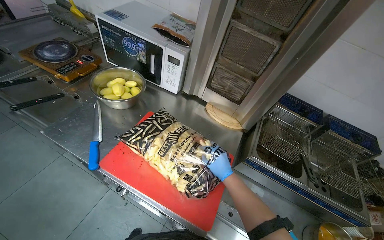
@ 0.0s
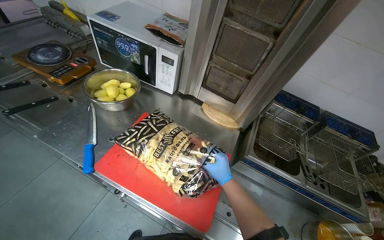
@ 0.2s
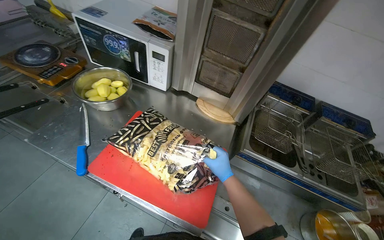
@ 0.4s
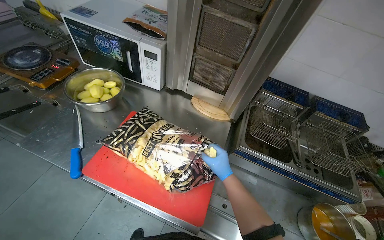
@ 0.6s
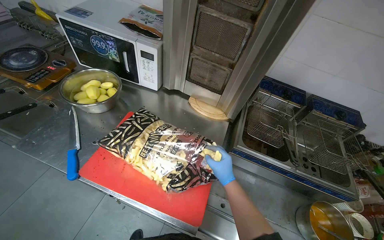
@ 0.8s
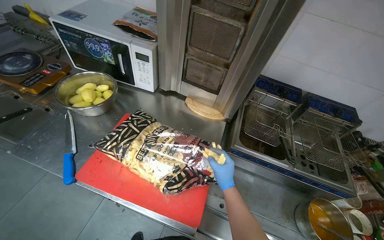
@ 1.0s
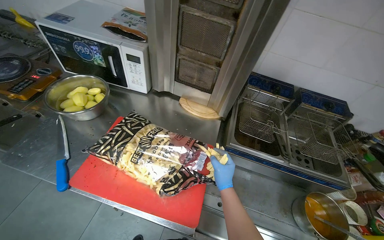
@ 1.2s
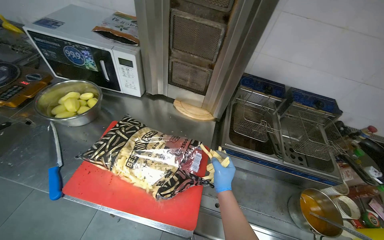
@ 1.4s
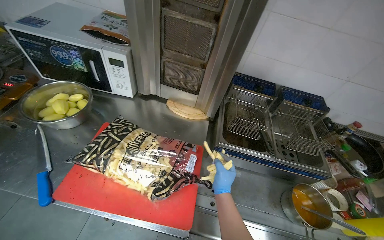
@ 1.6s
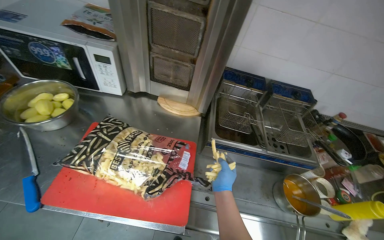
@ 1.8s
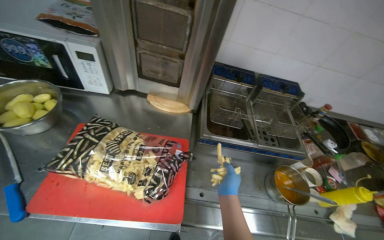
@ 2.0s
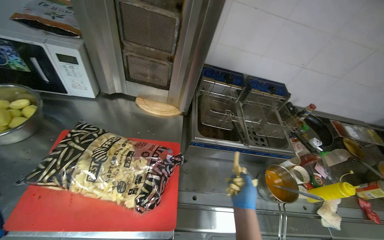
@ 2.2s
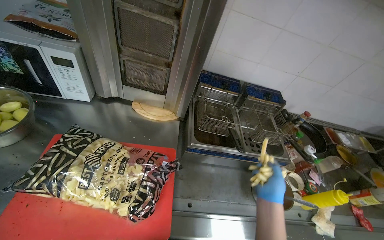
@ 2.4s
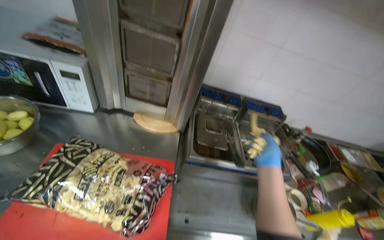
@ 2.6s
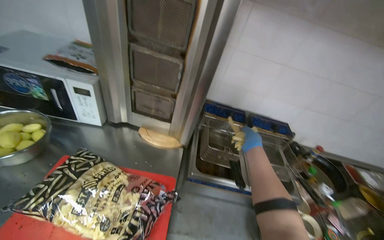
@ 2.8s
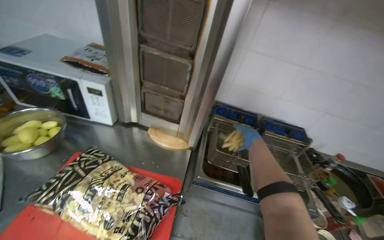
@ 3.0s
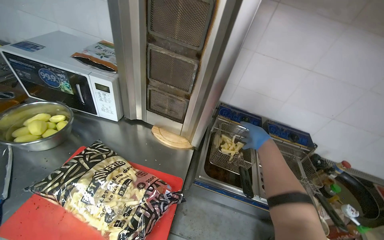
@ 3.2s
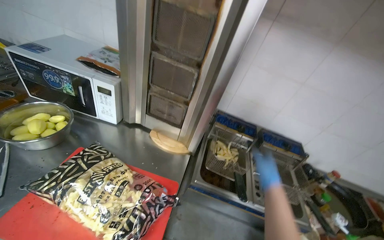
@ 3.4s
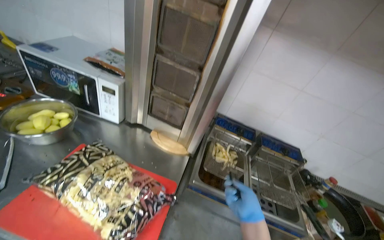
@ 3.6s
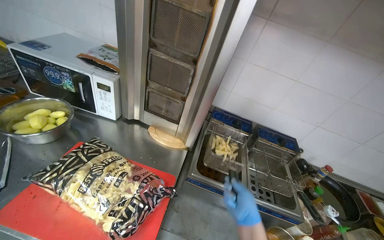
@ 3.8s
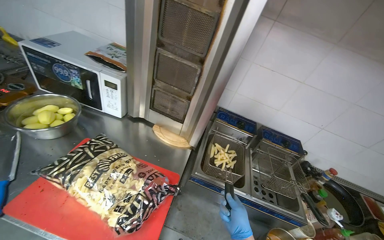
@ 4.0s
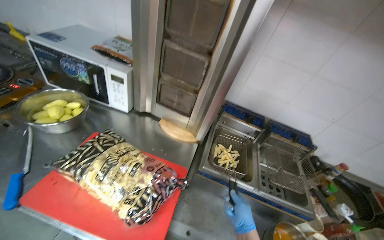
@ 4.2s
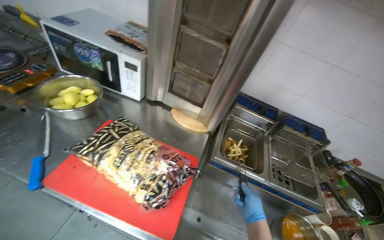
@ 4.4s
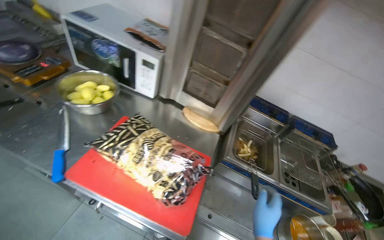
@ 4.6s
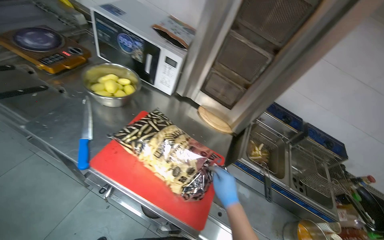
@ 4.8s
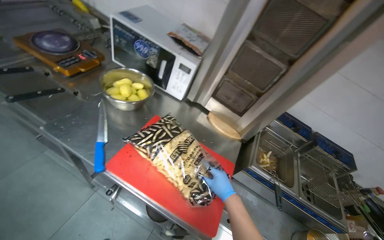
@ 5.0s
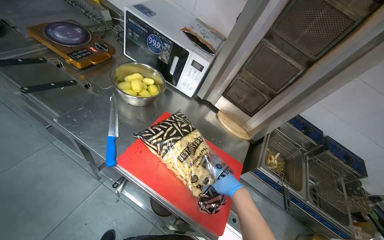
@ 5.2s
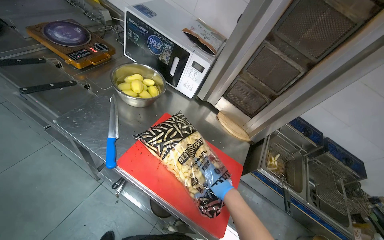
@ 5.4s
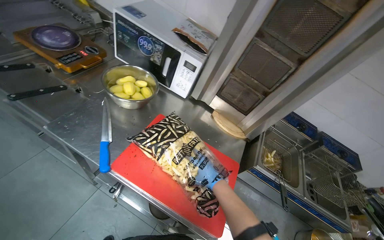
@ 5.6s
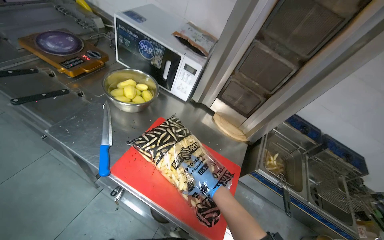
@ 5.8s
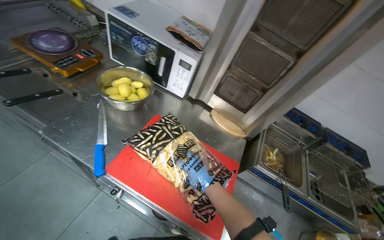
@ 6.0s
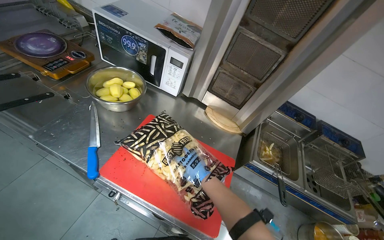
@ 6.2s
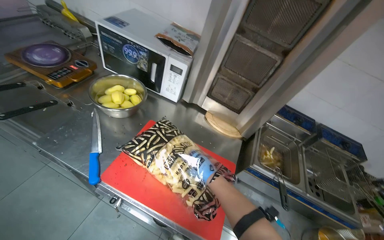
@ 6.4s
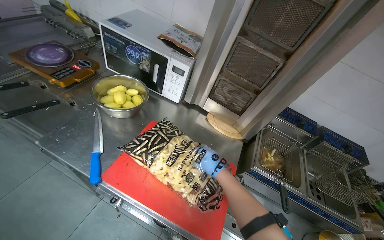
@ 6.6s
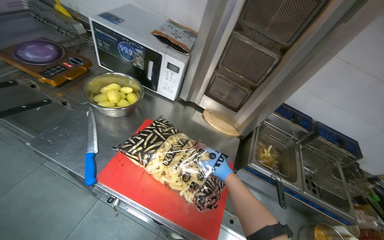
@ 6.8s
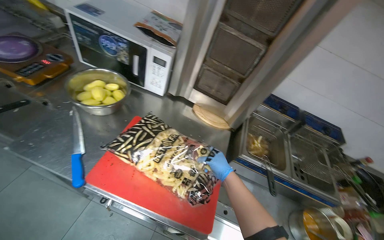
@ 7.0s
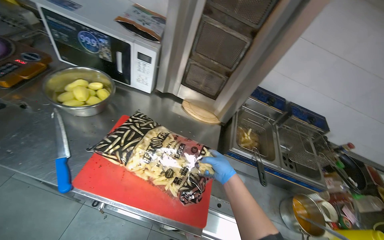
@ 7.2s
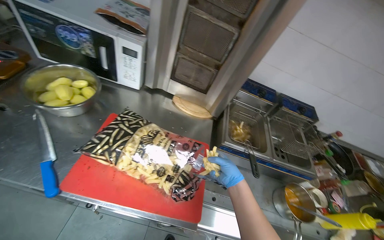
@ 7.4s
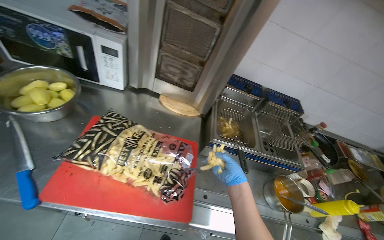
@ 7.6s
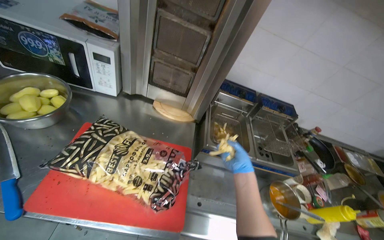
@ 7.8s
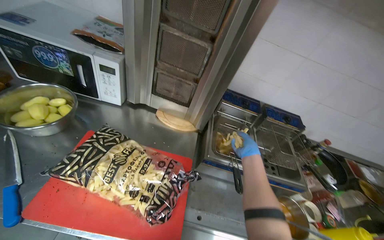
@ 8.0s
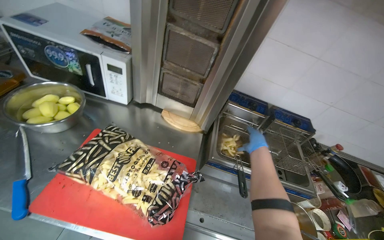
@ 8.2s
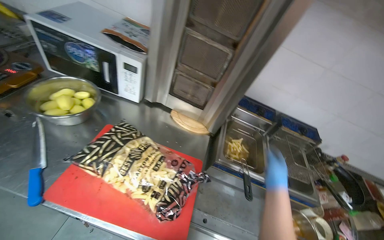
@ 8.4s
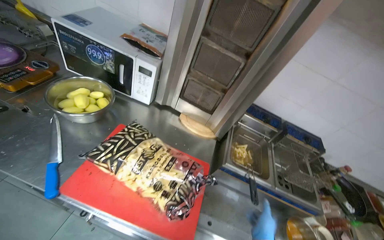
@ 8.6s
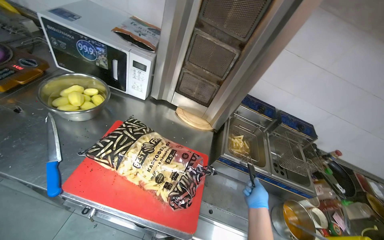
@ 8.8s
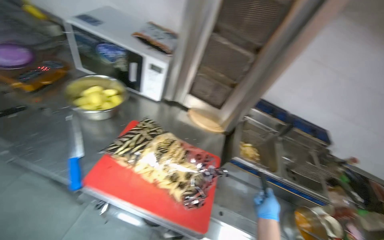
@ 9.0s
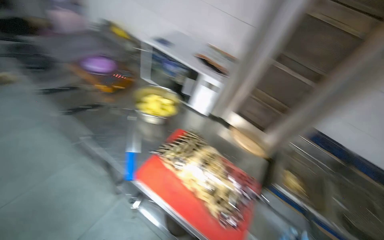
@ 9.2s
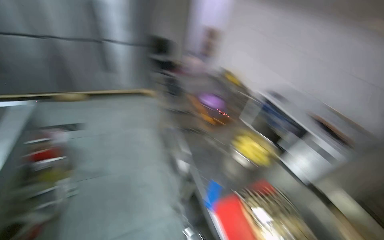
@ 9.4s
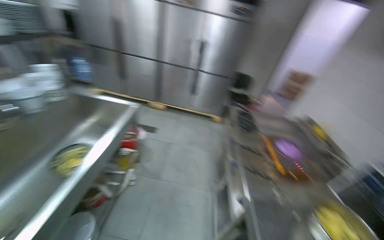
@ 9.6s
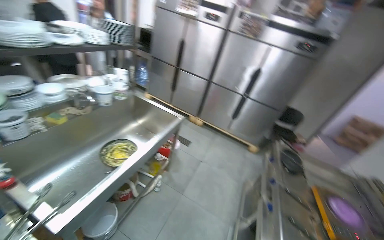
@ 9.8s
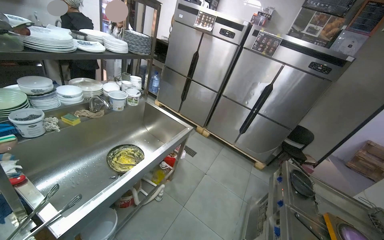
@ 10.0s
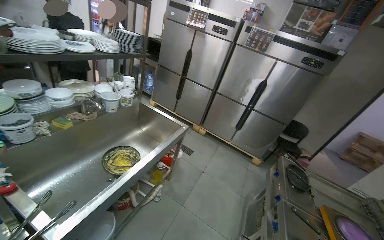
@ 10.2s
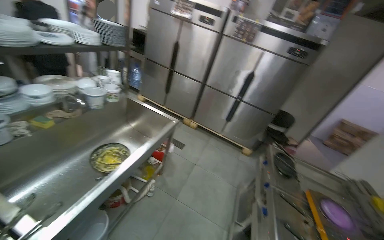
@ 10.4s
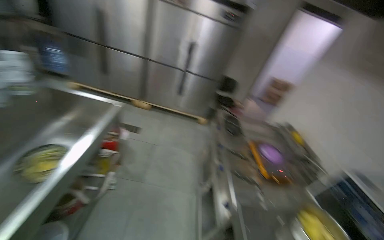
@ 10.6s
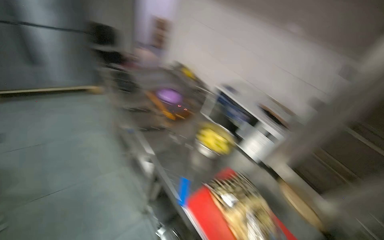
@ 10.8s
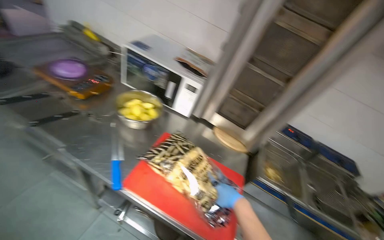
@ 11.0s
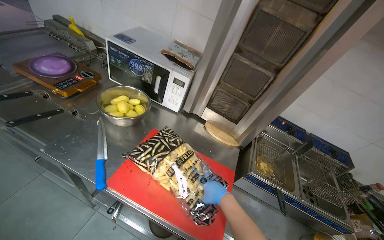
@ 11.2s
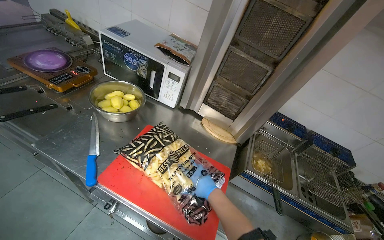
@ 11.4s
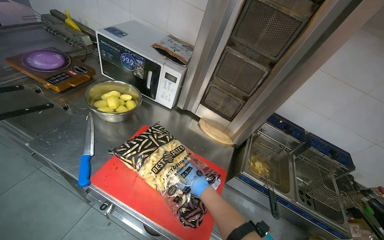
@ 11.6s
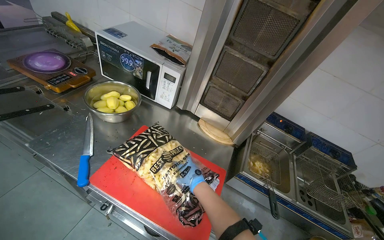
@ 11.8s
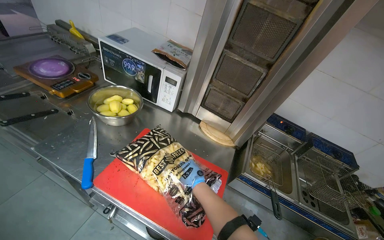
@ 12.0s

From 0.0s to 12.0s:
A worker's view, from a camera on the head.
Job: cooking food.
The whole recording: Loading fries into deep fryer. The worker takes frozen fries from a bag and places them into a deep fryer.
From 0.0s to 1.6s: The right hand goes some 10 cm down the picture.
From 1.6s to 3.0s: The right hand travels up the picture and to the right by about 40 cm.
From 3.0s to 4.4s: The right hand travels down the picture and nearer to the camera by approximately 30 cm.
From 4.4s to 6.0s: The right hand moves to the left and up the picture, some 40 cm.
From 6.0s to 7.6s: The head turns to the right by some 20 degrees. The right hand heads to the right, covering about 25 cm.
From 9.0s to 10.4s: The head travels some 40 cm. The head turns to the left by approximately 95 degrees. The view tips upward by some 35 degrees.
From 10.4s to 12.0s: The wearer moves roughly 50 cm. The wearer's head swings roughly 85 degrees to the right. The view tilts approximately 40 degrees downward.

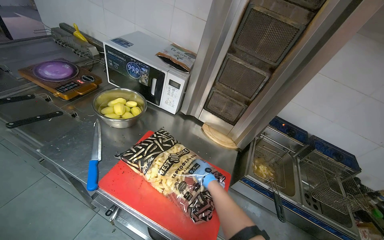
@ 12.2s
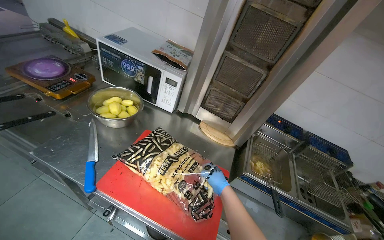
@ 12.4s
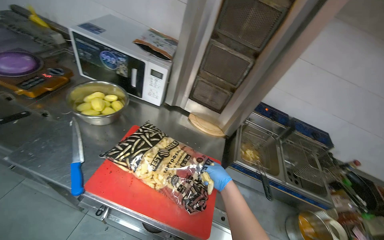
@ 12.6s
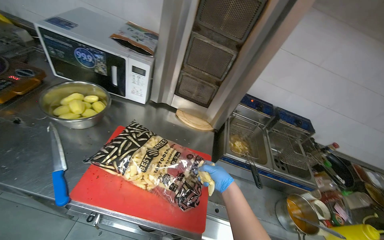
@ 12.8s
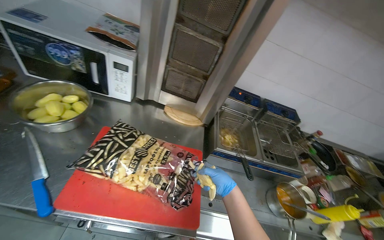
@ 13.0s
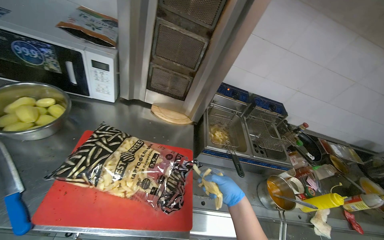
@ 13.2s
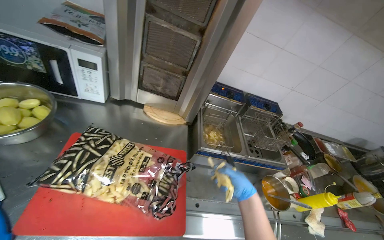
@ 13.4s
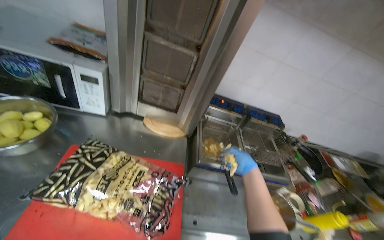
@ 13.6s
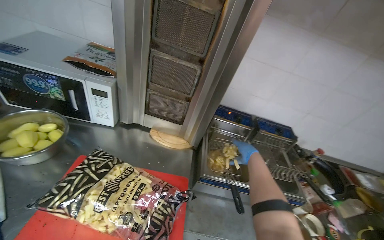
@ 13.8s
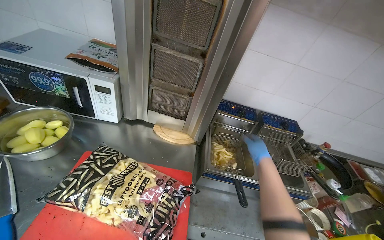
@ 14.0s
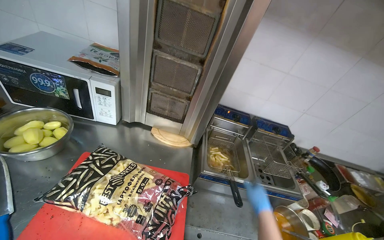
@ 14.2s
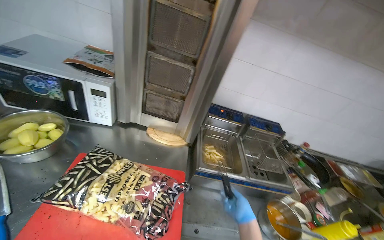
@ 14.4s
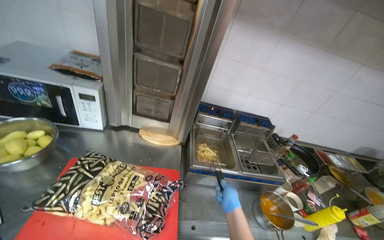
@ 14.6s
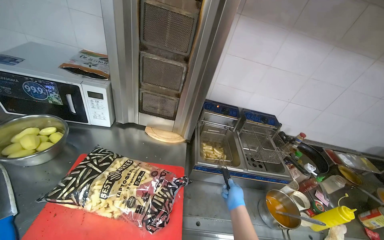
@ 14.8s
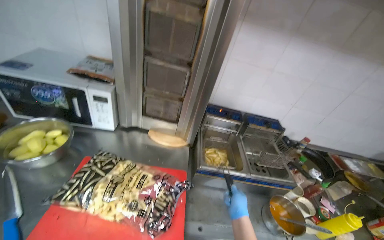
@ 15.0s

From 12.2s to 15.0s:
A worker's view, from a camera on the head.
Job: cooking food.
The whole recording: Loading fries into deep fryer. The worker takes frozen fries from a bag and places them into a deep fryer.
From 12.2s to 13.6s: The wearer's head swings roughly 20 degrees to the right. The right hand is displaced to the right by approximately 30 cm.
From 13.6s to 15.0s: The right hand moves down the picture, approximately 15 cm.

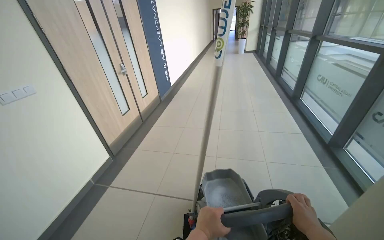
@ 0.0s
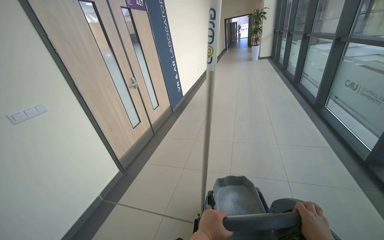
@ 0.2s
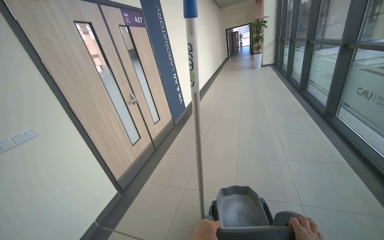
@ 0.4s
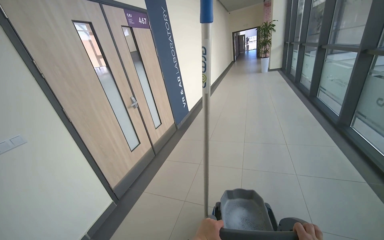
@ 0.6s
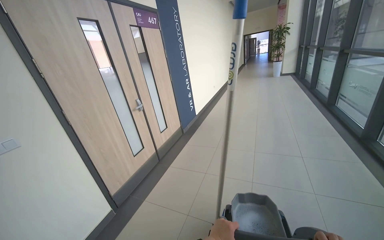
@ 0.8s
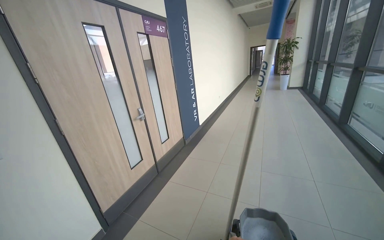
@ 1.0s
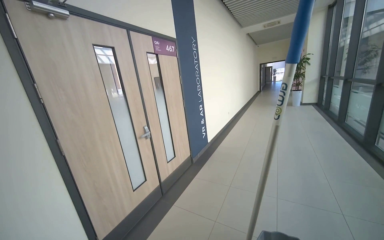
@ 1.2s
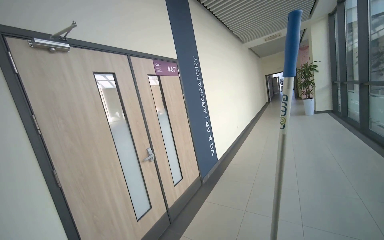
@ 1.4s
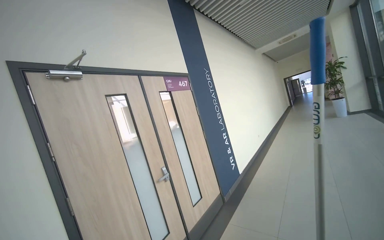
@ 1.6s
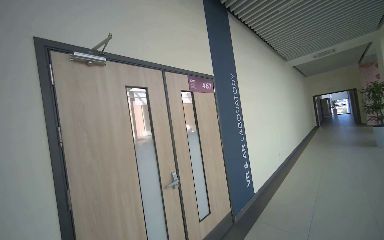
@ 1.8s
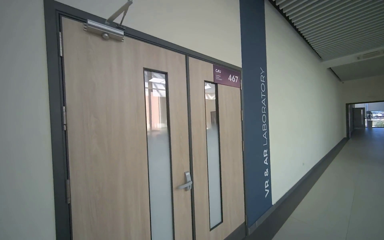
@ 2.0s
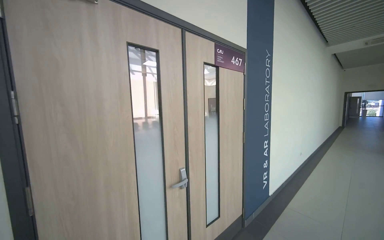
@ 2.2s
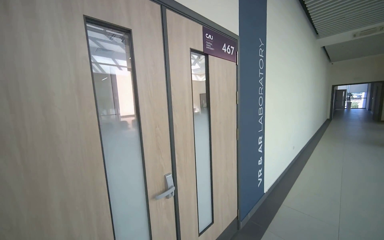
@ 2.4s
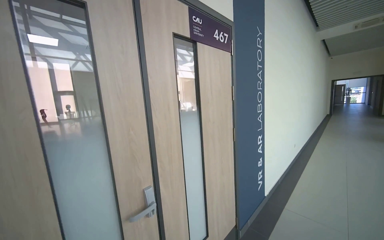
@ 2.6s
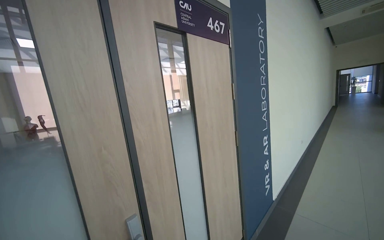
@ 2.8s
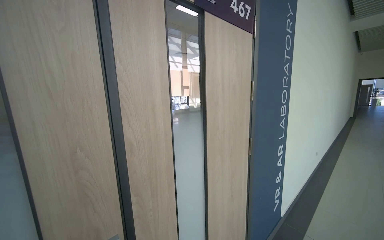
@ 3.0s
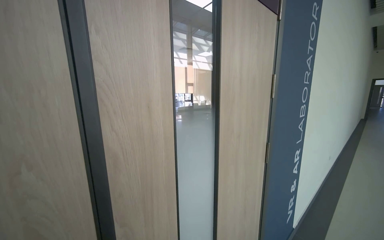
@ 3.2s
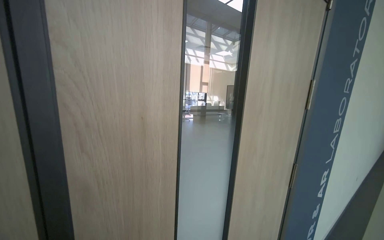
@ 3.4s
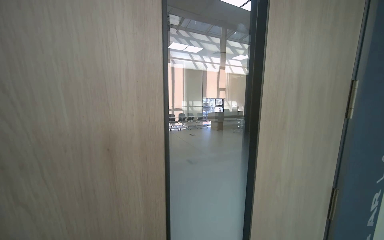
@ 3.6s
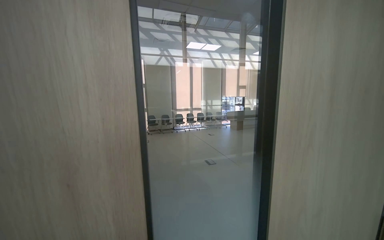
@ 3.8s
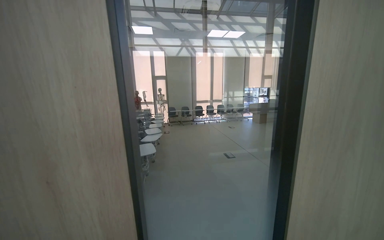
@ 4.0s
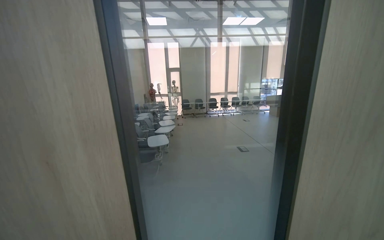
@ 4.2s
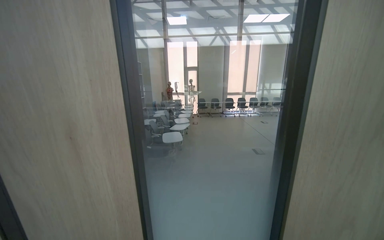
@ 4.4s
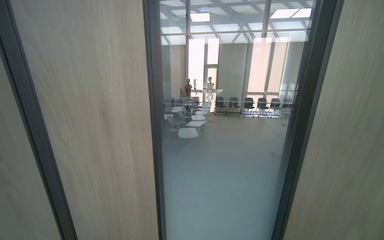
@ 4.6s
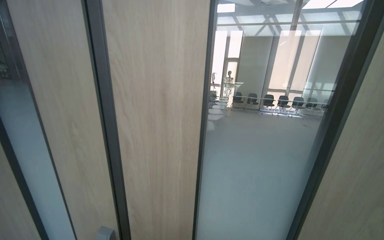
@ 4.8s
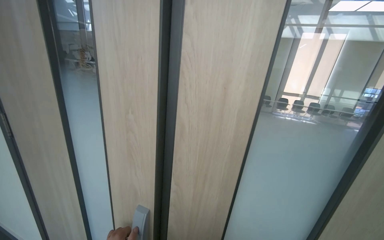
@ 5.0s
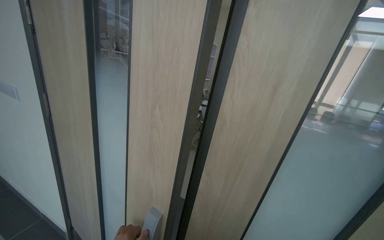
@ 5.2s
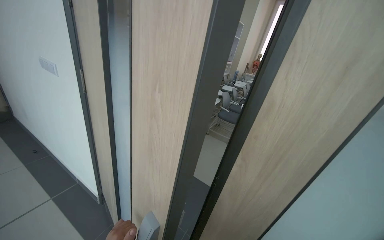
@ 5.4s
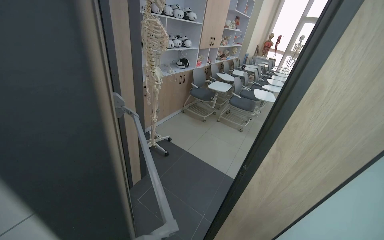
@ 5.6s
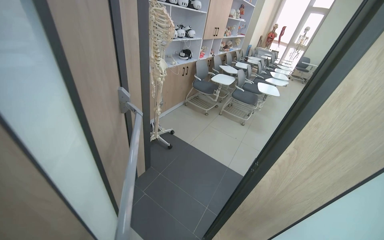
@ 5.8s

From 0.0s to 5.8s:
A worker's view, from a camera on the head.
Job: organizing items.
The whole recording: Setting up cleaning cart in room. The worker pushes the cleaning cart into a room, opens and closes the door, and organizes supplies on the cart.
From 0.0s to 1.4s: The head travels roughly 80 cm. The view swings some 20 degrees to the left. The view tips upward by approximately 25 degrees.
From 1.4s to 2.8s: The camera travels roughly 1 m.
From 2.8s to 4.4s: The camera travels some 70 cm. The wearer looks some 45 degrees further to the left.
